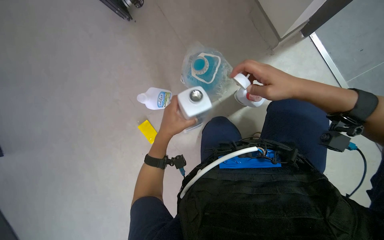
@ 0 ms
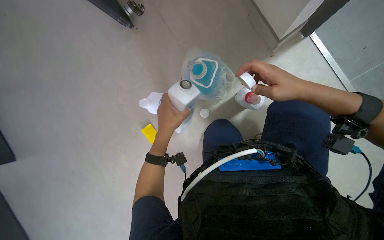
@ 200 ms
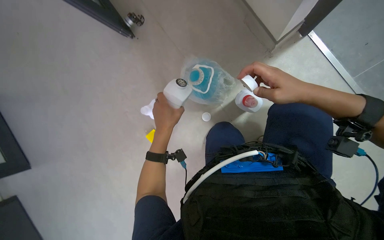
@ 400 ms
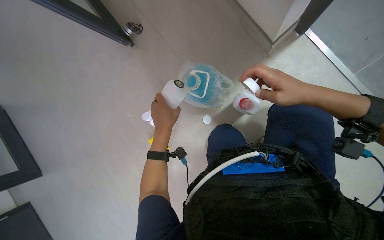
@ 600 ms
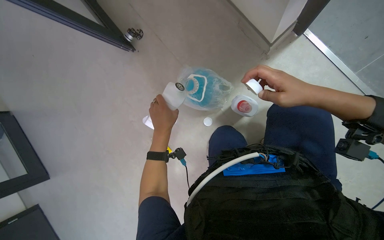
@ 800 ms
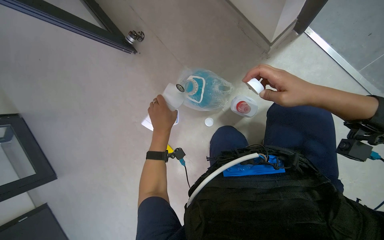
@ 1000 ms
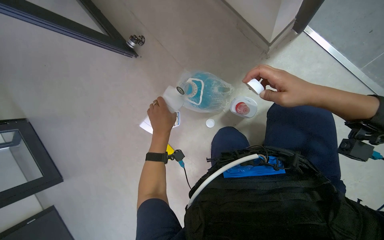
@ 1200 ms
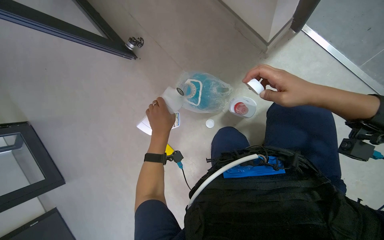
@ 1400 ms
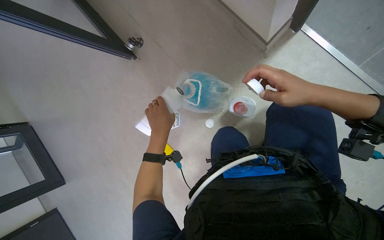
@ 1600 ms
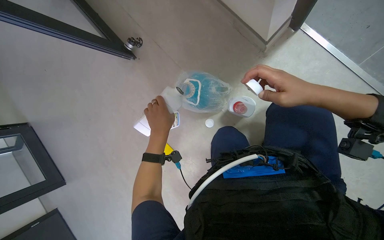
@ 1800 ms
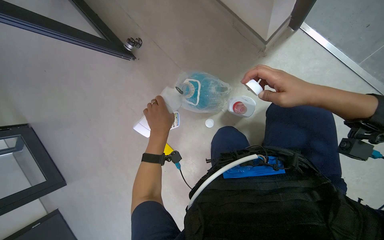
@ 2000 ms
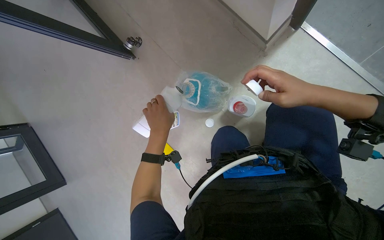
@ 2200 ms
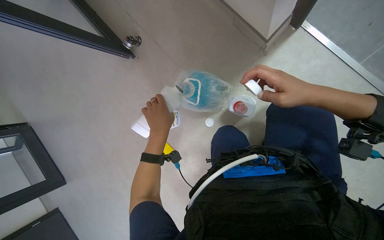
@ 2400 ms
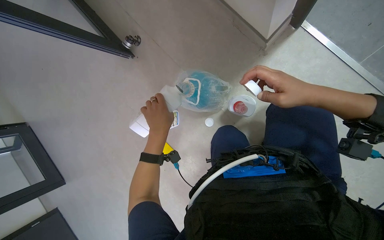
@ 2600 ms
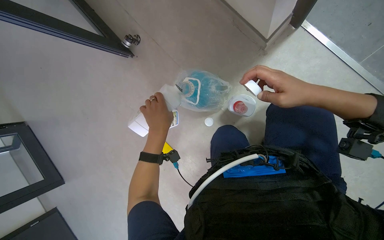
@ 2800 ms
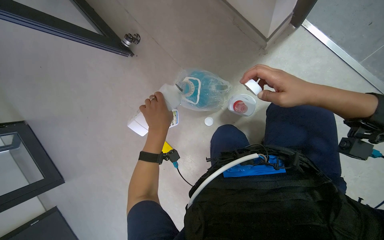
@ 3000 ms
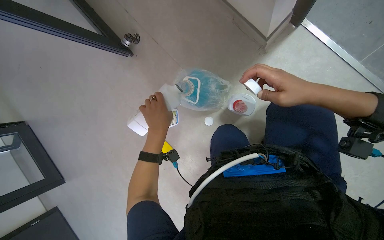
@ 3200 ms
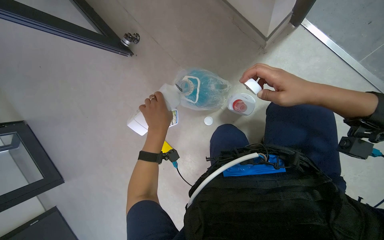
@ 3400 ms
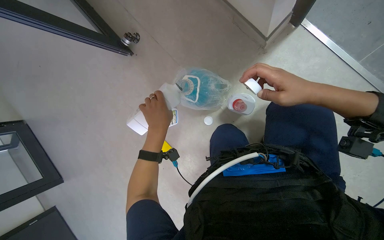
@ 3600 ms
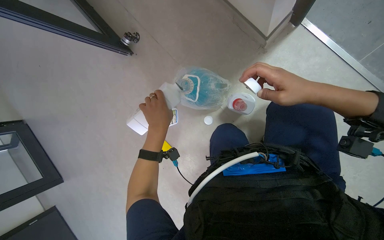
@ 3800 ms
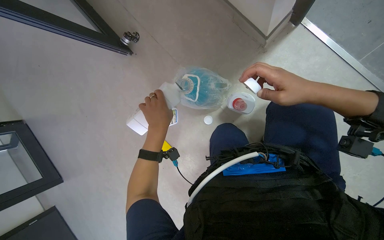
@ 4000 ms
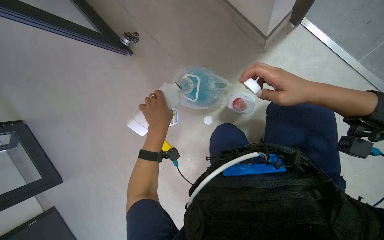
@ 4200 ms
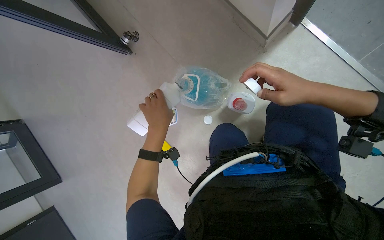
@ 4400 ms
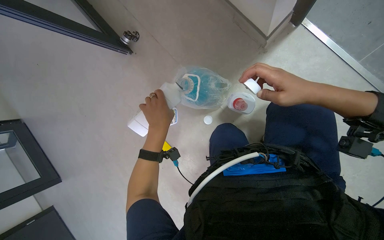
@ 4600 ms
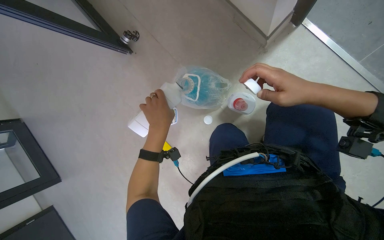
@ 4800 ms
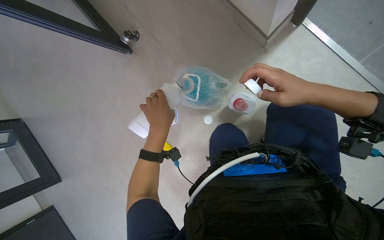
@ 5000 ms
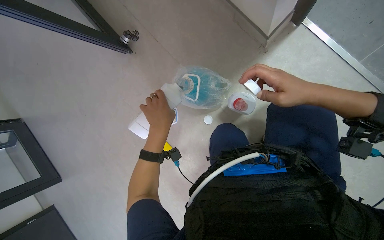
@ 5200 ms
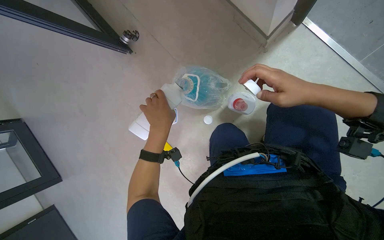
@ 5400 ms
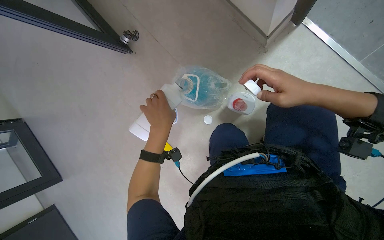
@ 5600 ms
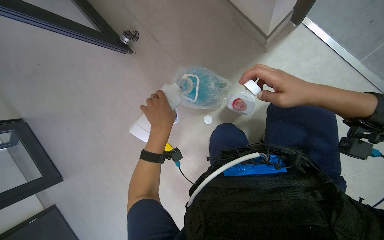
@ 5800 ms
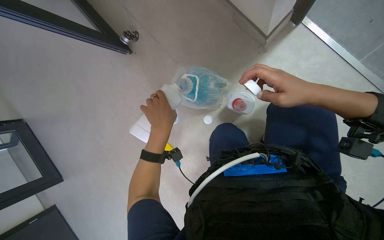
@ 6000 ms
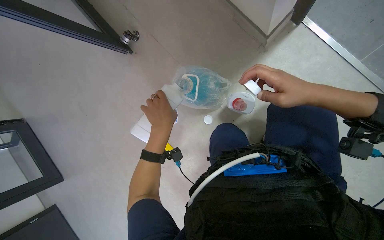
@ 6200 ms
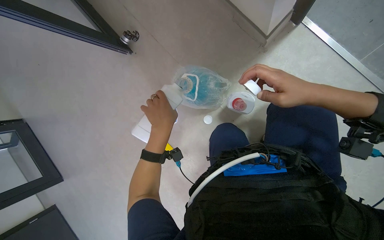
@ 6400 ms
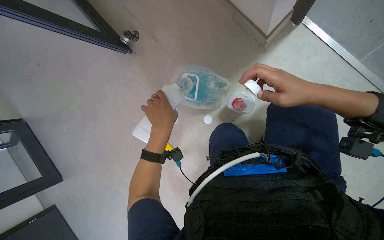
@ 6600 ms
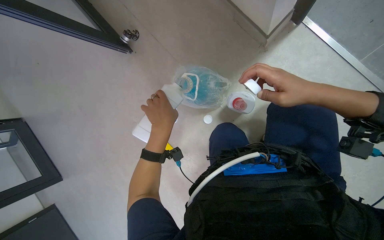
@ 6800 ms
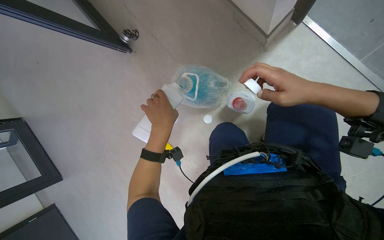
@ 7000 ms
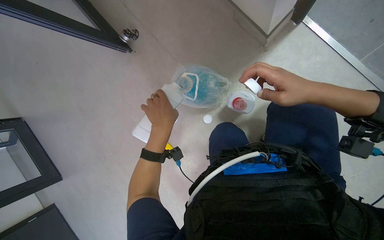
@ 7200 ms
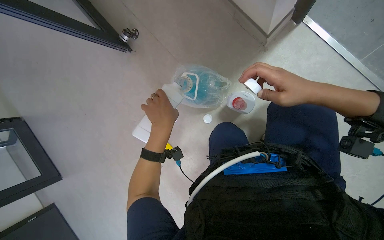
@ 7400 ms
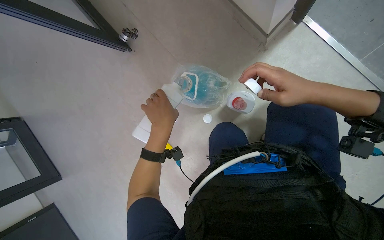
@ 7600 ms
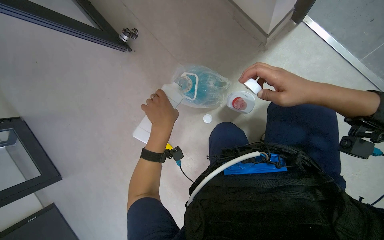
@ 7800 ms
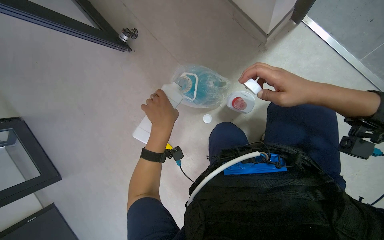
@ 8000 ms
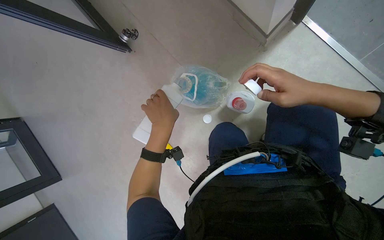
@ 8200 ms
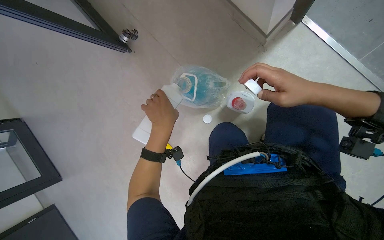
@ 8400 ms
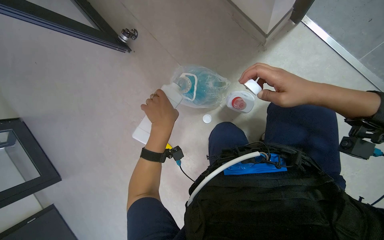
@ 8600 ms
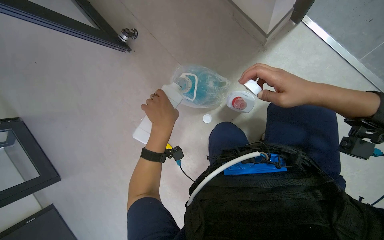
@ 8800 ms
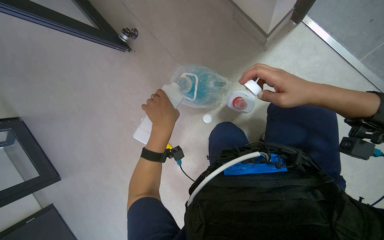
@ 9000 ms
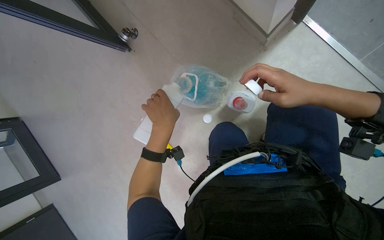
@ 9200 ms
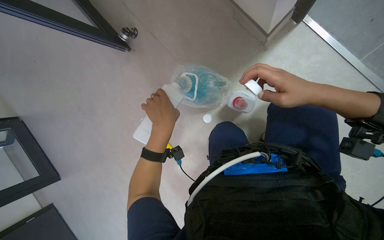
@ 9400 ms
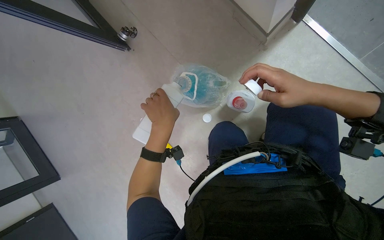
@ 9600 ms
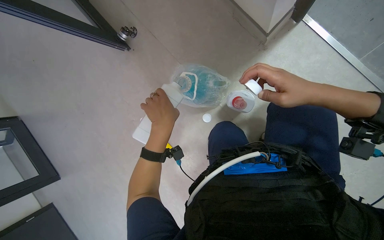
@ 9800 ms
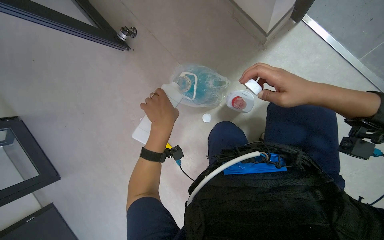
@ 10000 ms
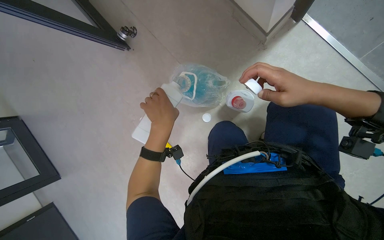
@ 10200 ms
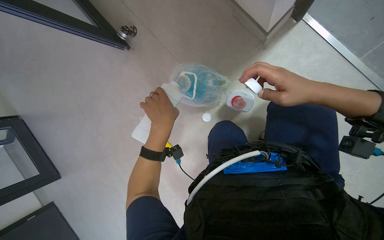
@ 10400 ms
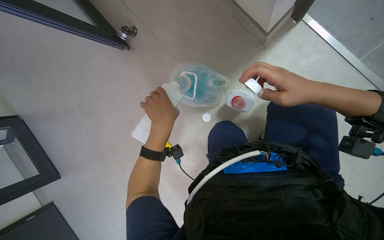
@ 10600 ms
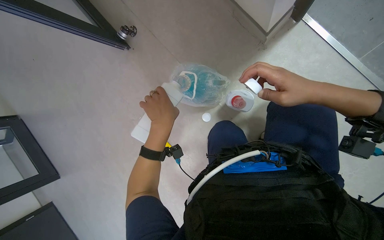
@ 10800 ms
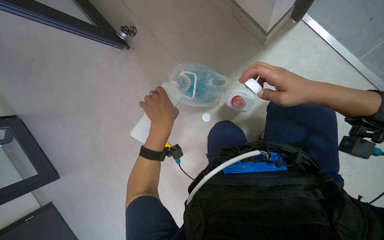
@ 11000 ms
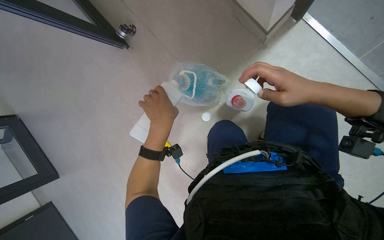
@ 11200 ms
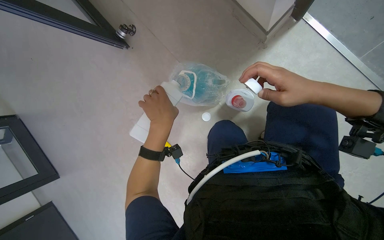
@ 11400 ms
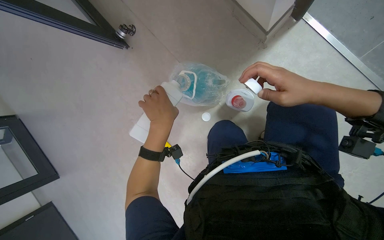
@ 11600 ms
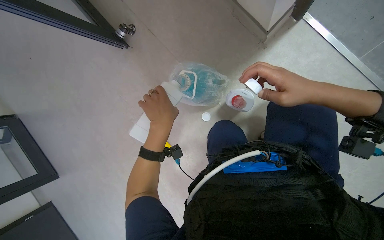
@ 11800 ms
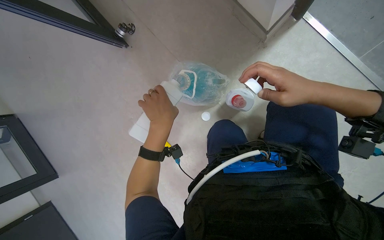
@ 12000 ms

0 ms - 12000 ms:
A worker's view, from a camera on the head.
Job: preparing cleaning supplies.
The whole recording: Preparing cleaning solution. The worker pours various cleaning liquids into containers to prepare a cleaning solution.
0 ms - 1600 ms: The hands are busy where they are.
1600 ms - 3000 ms: The hands stay close to where they were, moving slightly.
3000 ms - 4400 ms: The hands stay in one place.
4400 ms - 6000 ms: The hands work in one place, with small movements.
6000 ms - 10400 ms: Neither hand changes place.
10400 ms - 12000 ms: The hands stay in one place.

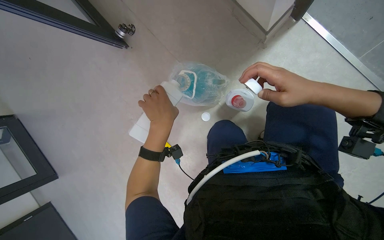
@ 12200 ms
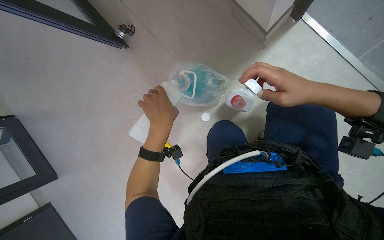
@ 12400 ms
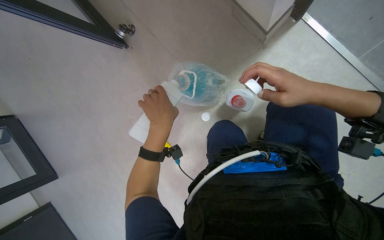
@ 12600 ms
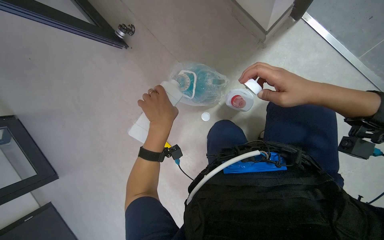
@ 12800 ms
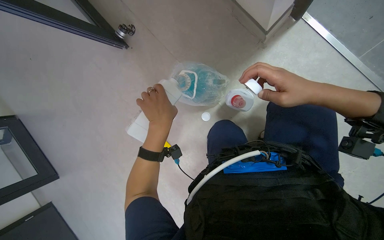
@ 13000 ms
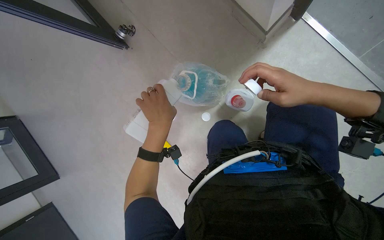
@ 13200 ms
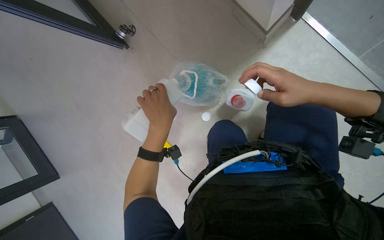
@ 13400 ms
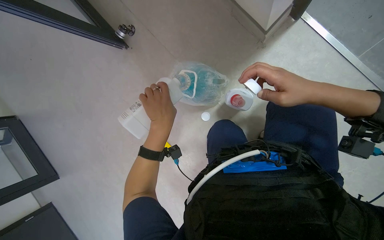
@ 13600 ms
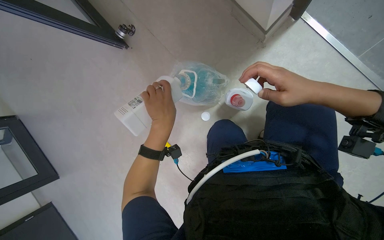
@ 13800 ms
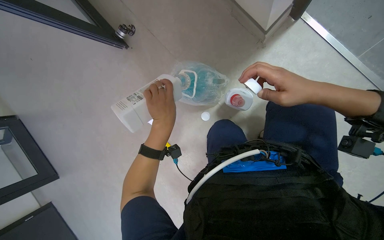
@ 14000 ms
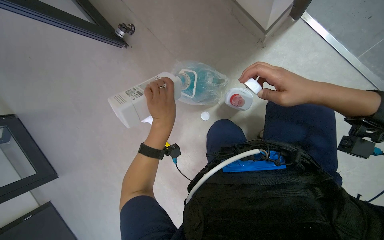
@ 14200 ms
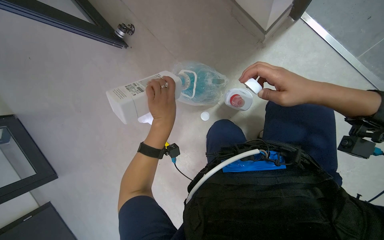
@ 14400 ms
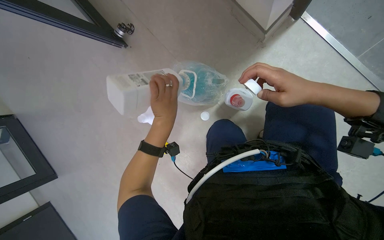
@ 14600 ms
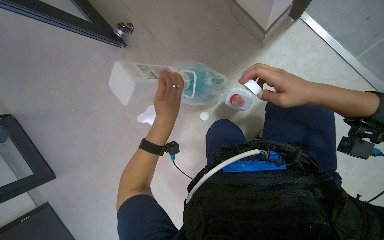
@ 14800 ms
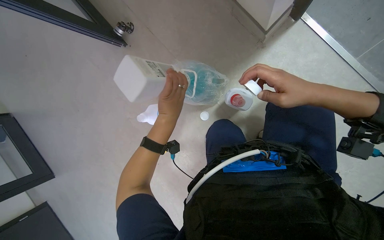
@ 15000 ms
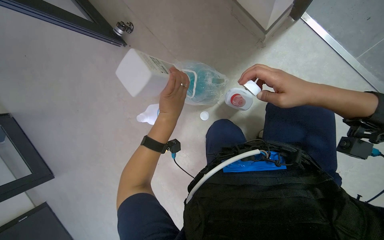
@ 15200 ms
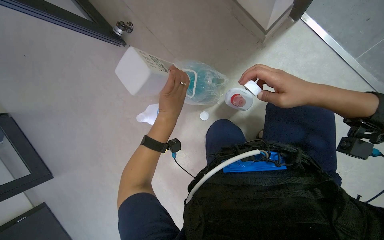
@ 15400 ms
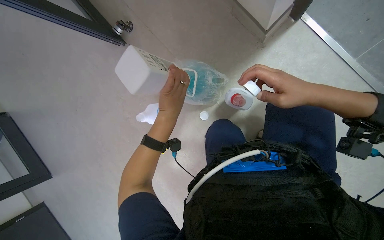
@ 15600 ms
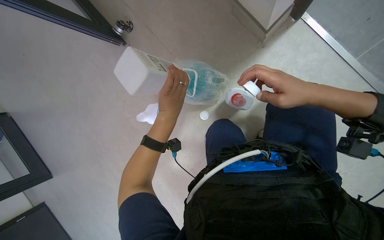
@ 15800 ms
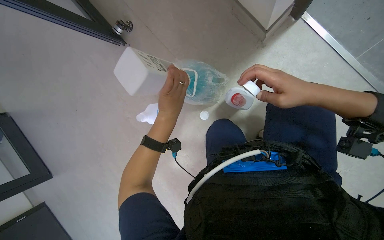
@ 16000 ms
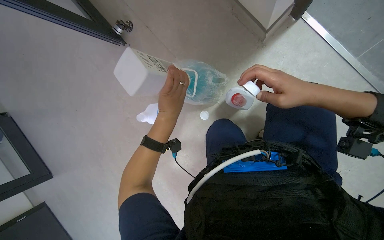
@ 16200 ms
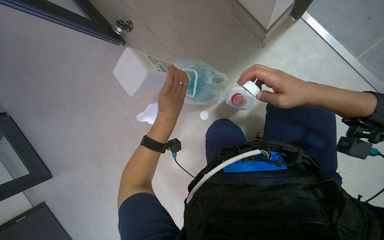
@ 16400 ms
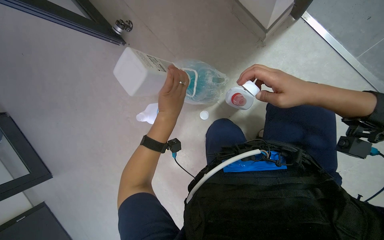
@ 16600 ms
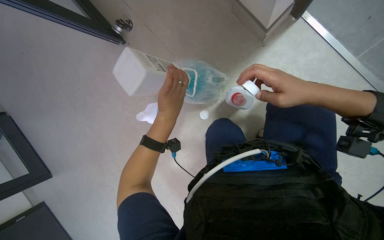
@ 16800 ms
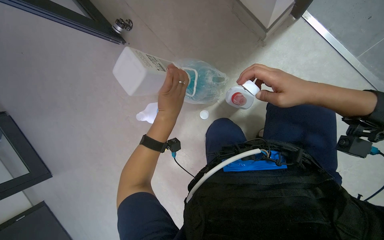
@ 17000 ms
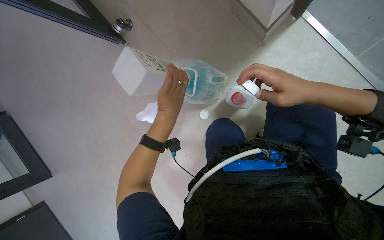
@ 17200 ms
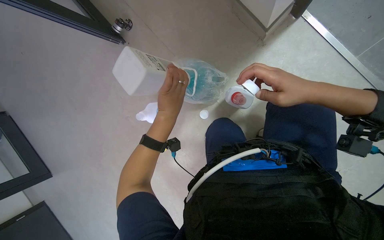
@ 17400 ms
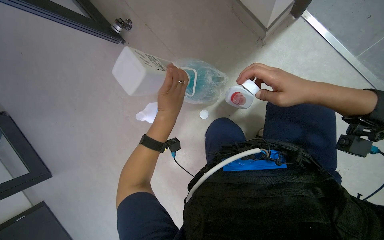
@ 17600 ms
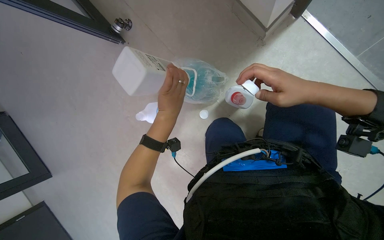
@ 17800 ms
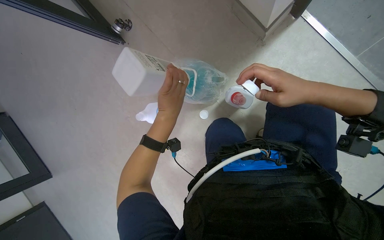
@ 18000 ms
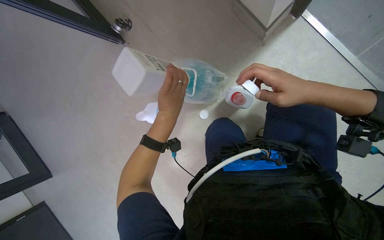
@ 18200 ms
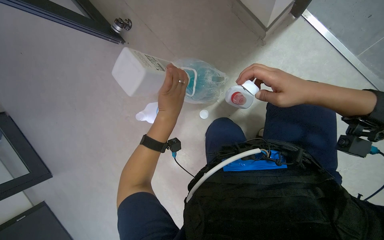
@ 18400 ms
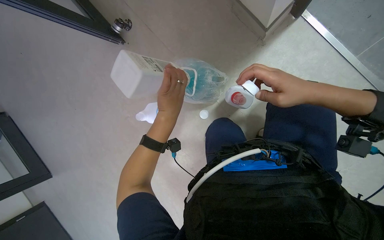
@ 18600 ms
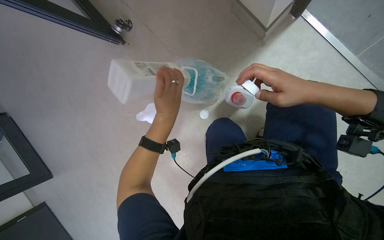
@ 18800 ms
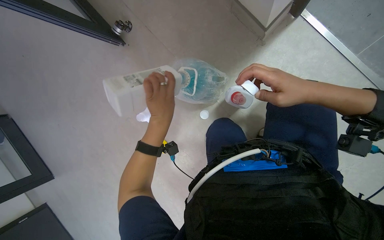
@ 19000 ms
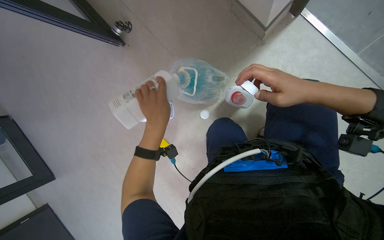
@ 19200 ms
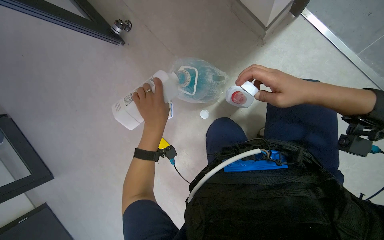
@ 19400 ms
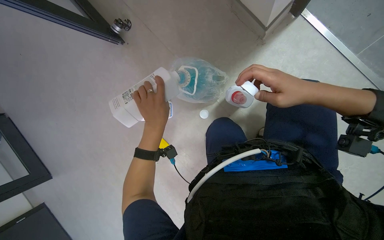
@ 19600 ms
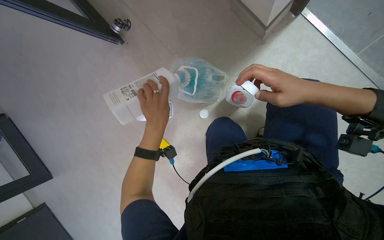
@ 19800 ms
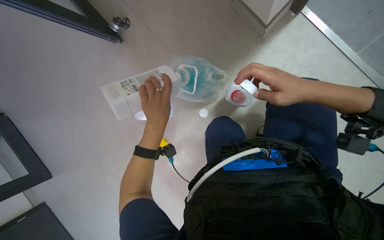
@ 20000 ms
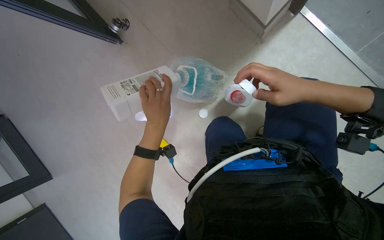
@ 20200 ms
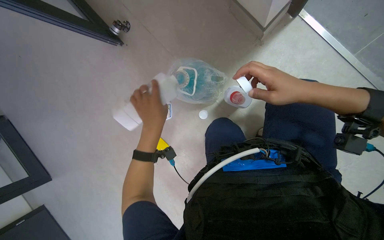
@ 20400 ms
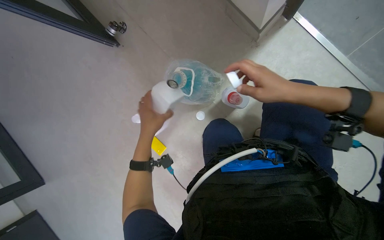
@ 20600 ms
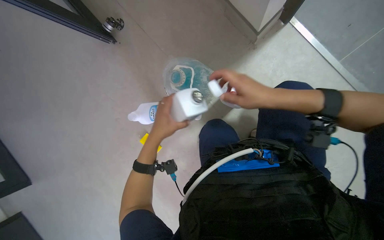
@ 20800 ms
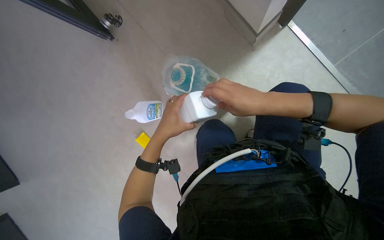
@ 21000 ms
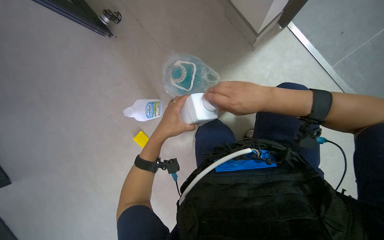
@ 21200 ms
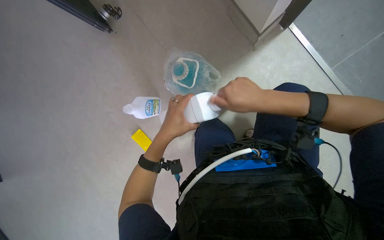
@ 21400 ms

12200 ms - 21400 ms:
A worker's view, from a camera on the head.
Job: preparing cleaning supplies.
The whole recording: Preparing cleaning solution. The worker pours various cleaning liquids into containers to prepare a cleaning solution.
12200 ms - 15200 ms: The hands are busy where they are.
15200 ms - 18400 ms: Neither hand changes place.
18400 ms - 19800 ms: The hands work in one place, with small movements.
19800 ms - 21400 ms: The right hand moves to the left, some 10 cm.
